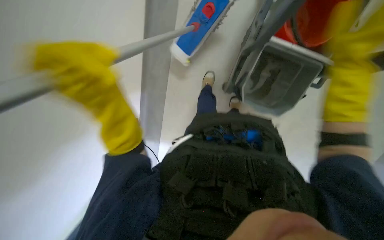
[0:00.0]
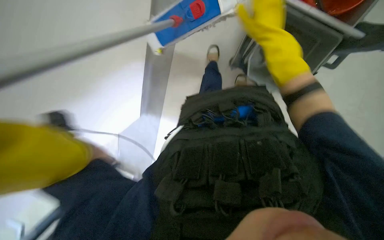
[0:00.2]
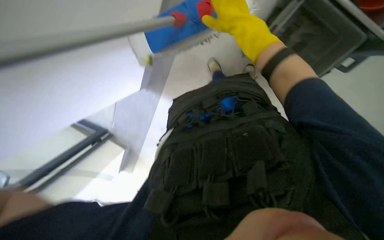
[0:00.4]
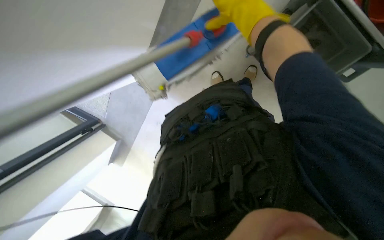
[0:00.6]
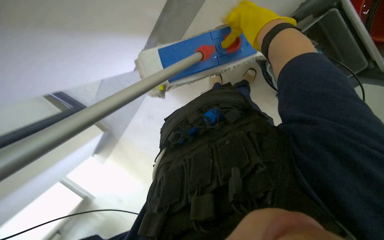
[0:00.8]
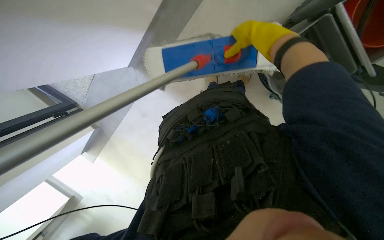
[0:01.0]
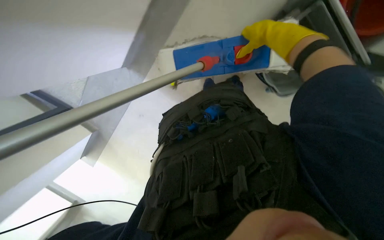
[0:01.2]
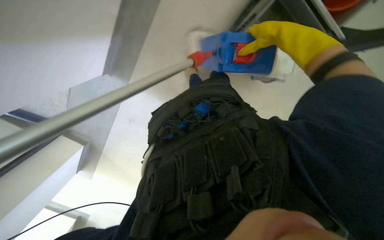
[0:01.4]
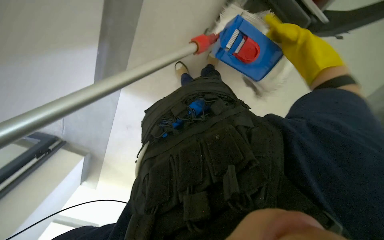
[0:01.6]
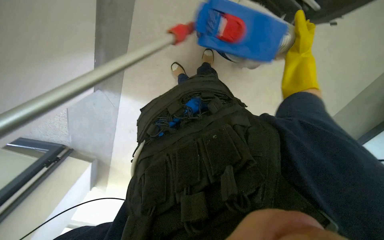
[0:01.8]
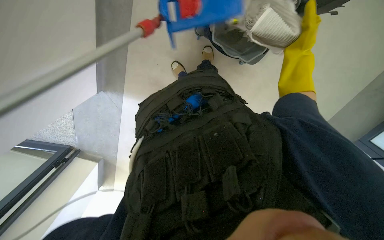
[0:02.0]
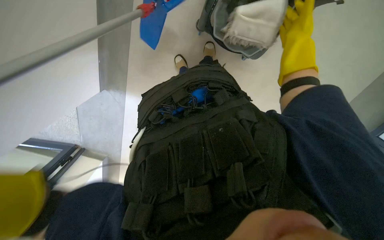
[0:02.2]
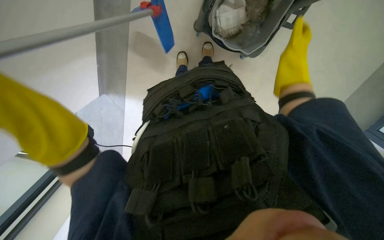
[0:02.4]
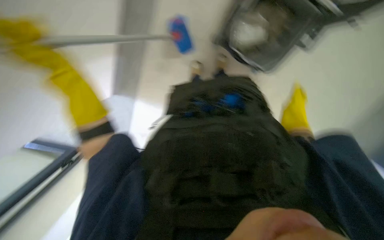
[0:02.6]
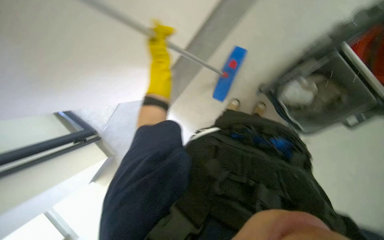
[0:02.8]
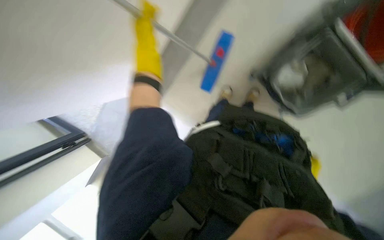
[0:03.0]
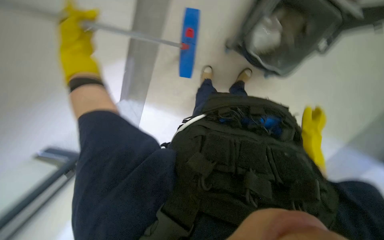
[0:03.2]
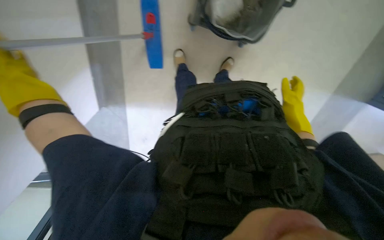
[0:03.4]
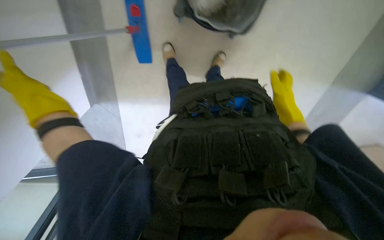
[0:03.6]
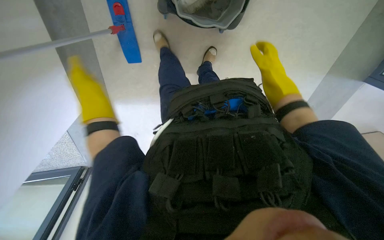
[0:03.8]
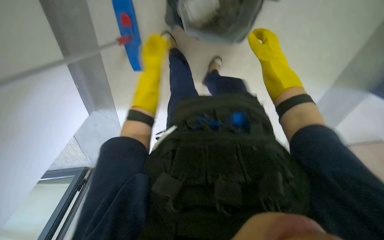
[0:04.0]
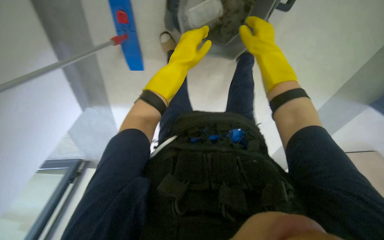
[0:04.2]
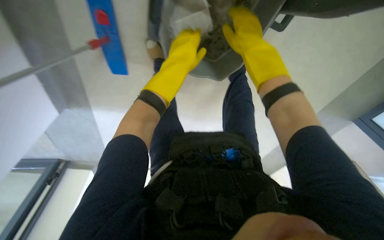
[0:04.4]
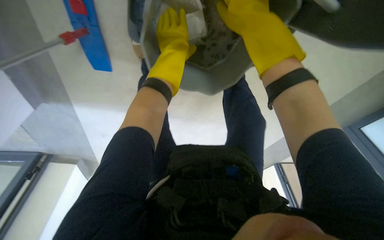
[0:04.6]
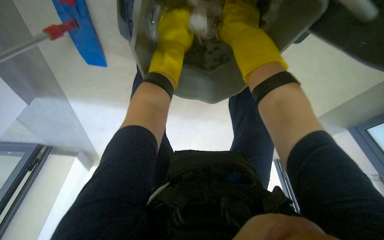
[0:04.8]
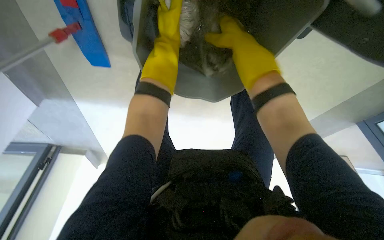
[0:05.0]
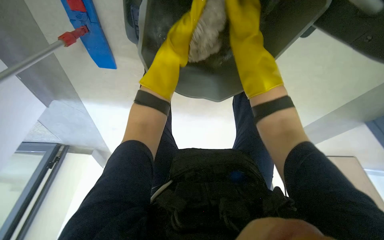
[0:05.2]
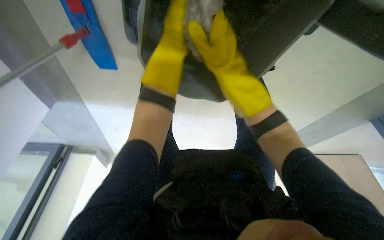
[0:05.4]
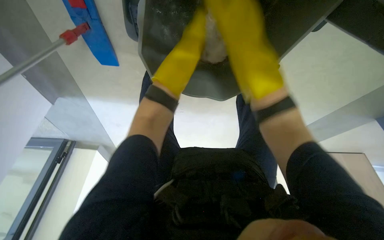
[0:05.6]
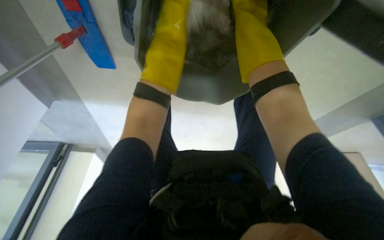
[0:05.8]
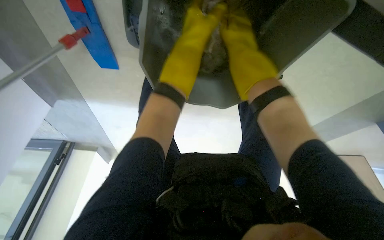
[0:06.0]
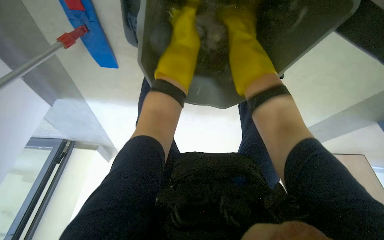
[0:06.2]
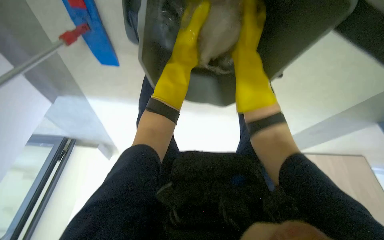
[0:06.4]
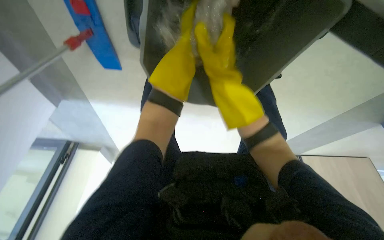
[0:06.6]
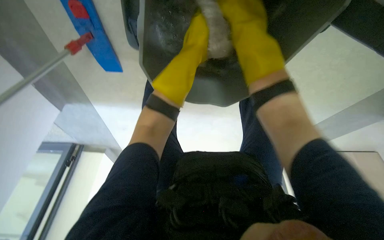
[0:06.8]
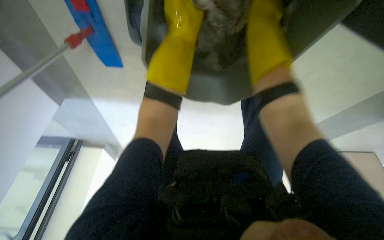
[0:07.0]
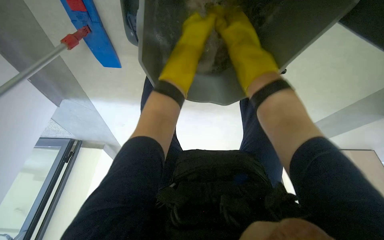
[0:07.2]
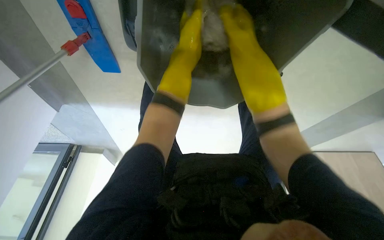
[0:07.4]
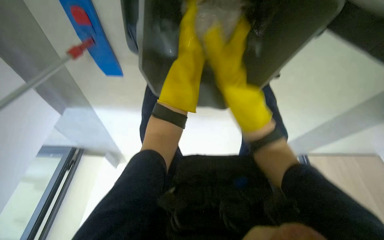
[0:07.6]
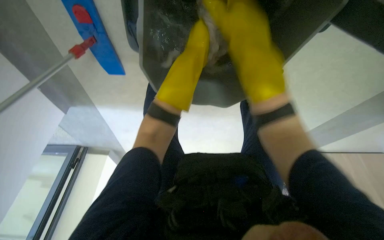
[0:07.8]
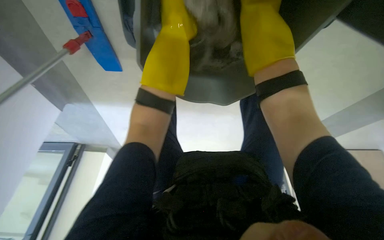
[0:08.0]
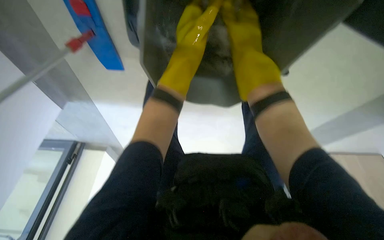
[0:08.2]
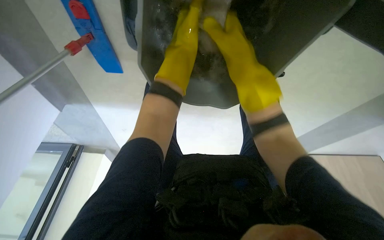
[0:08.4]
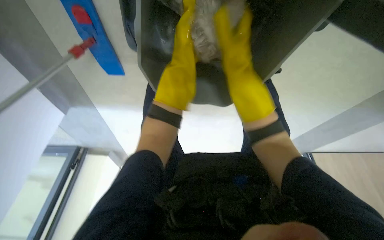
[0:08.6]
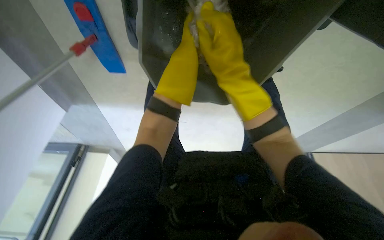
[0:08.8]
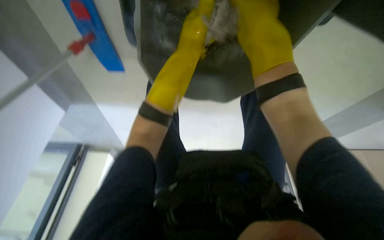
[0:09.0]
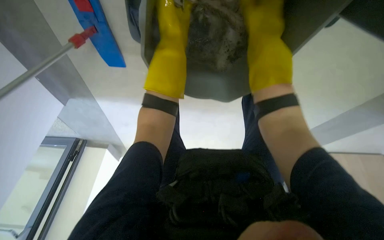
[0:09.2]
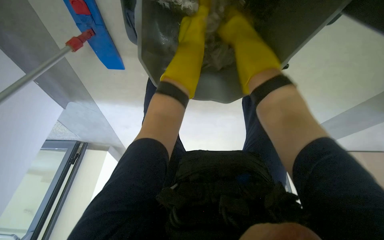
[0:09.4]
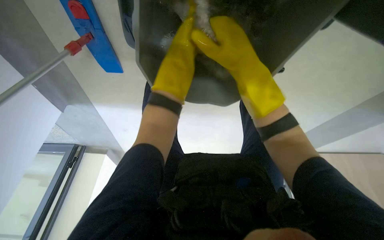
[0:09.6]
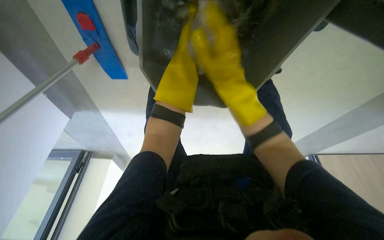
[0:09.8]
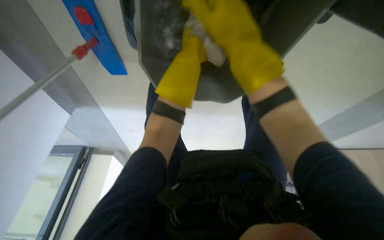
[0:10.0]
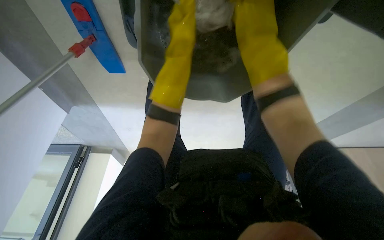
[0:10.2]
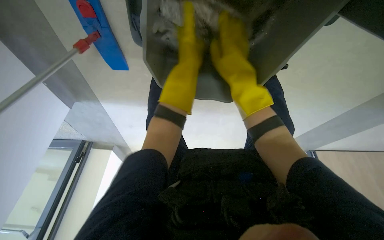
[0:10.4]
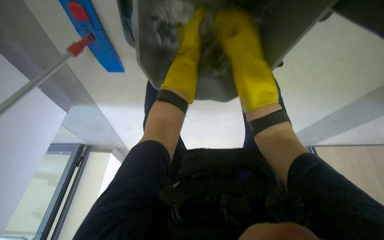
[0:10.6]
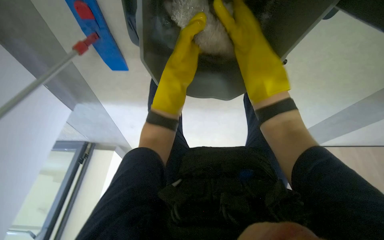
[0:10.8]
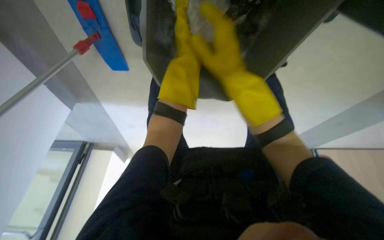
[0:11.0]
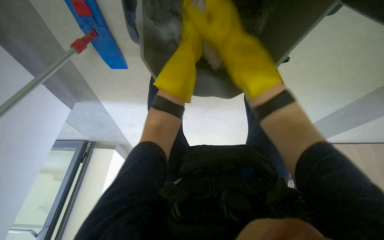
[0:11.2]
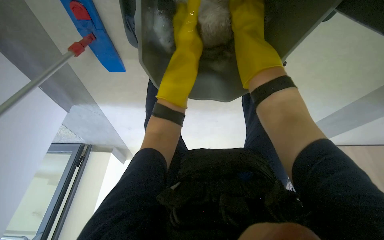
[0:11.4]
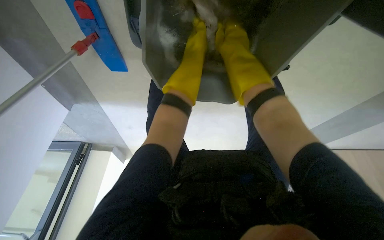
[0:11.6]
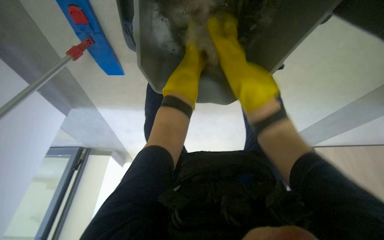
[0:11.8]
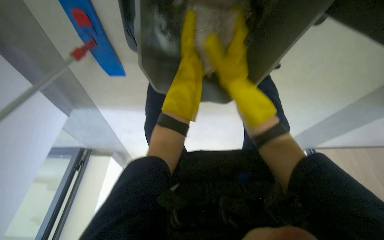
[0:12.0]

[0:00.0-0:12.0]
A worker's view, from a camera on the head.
Job: preparing cleaning supplies.
The whole recording: Preparing flat mop for use. The worker detaches, washes, wrings, and reattaches the mop head to the handle.
0.0 to 1.6 s: The right hand travels farther from the camera by roughly 10 cm, and moves some 15 cm to the left and comes back.
1.6 to 3.0 s: The scene rotates clockwise by some 40 degrees.
3.0 to 4.4 s: The wearer's head swings approximately 35 degrees to the right.
4.4 to 6.0 s: The left hand moves up the picture, approximately 10 cm.
7.6 to 9.0 s: The left hand goes up and down the picture, about 10 cm each way, reversing 2 times.
9.0 to 10.4 s: The right hand swings up and down the picture, roughly 10 cm each way, with 2 reversals.
10.4 to 12.0 s: The left hand moves some 15 cm farther from the camera and comes back.

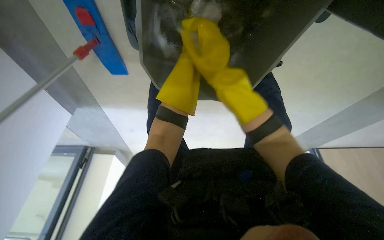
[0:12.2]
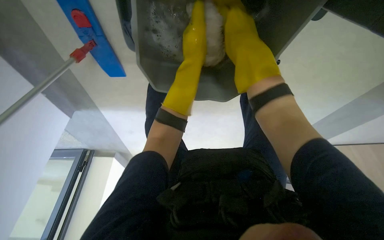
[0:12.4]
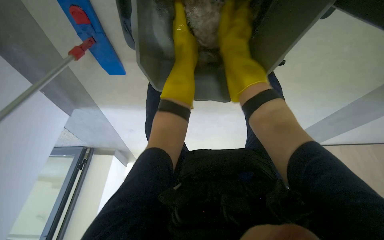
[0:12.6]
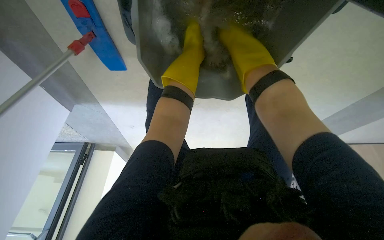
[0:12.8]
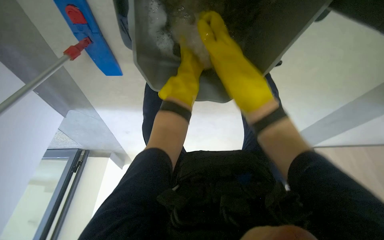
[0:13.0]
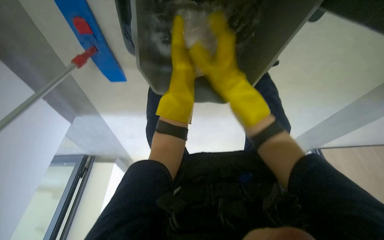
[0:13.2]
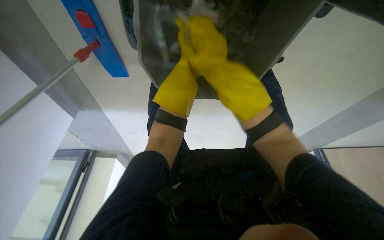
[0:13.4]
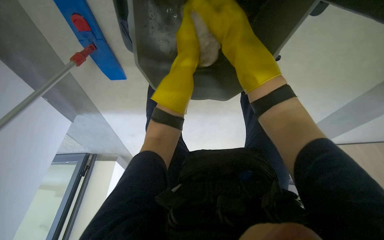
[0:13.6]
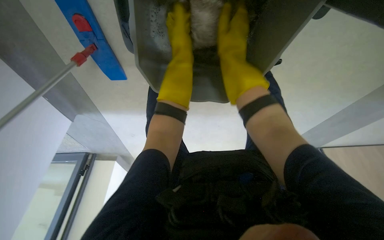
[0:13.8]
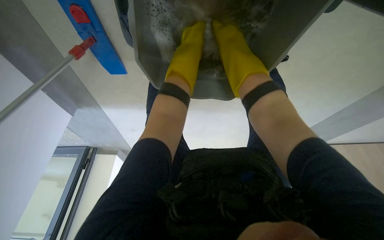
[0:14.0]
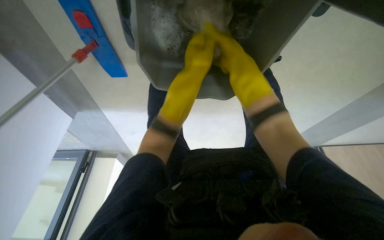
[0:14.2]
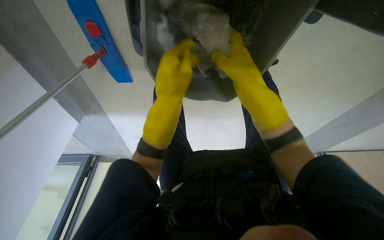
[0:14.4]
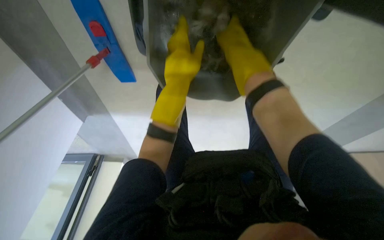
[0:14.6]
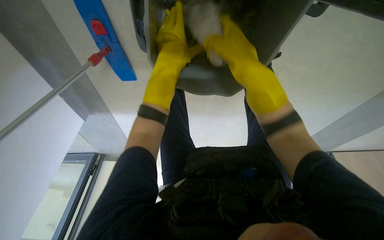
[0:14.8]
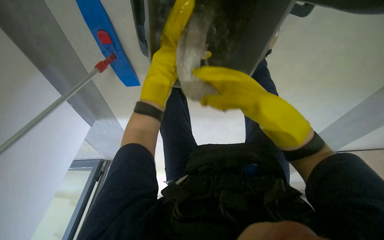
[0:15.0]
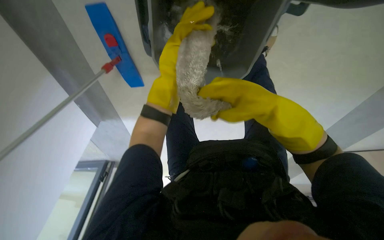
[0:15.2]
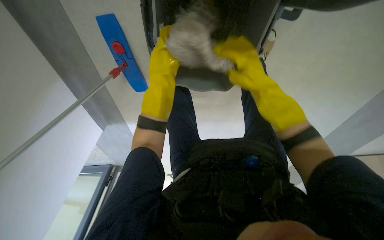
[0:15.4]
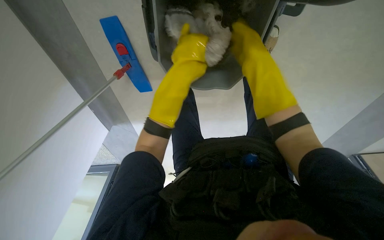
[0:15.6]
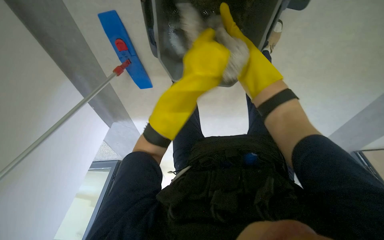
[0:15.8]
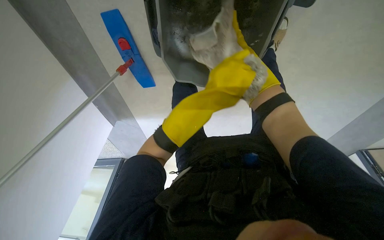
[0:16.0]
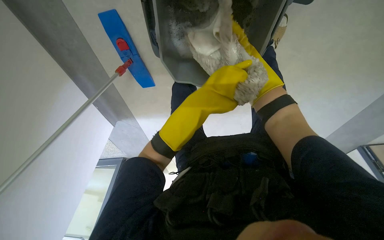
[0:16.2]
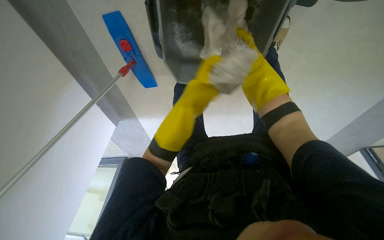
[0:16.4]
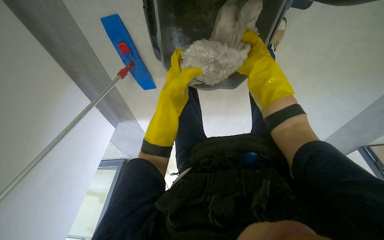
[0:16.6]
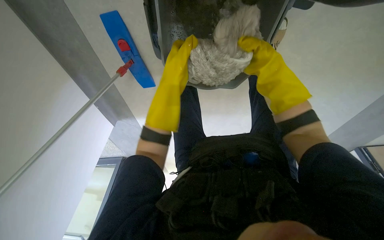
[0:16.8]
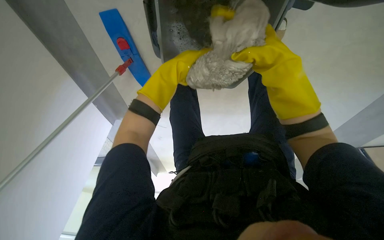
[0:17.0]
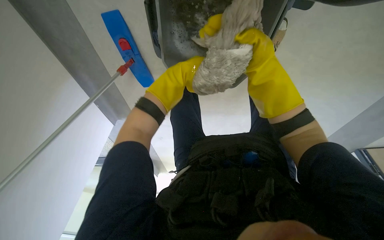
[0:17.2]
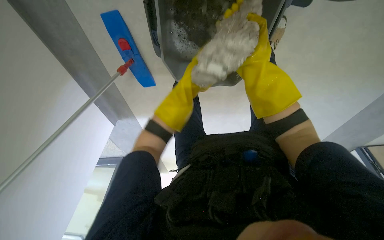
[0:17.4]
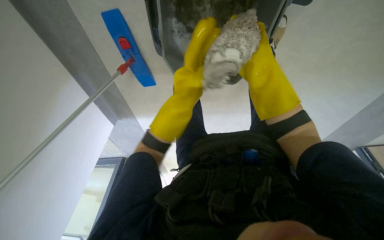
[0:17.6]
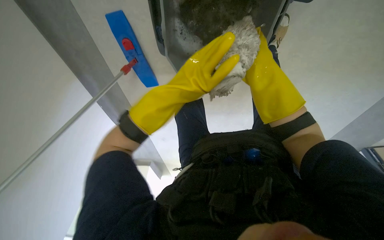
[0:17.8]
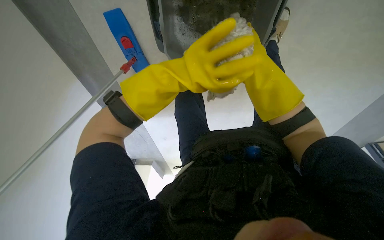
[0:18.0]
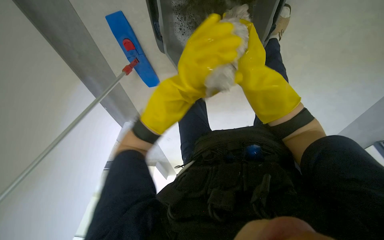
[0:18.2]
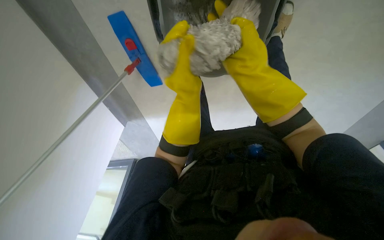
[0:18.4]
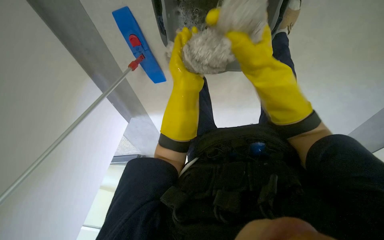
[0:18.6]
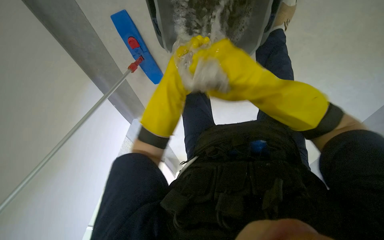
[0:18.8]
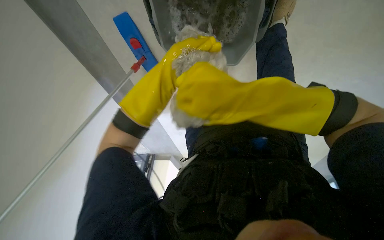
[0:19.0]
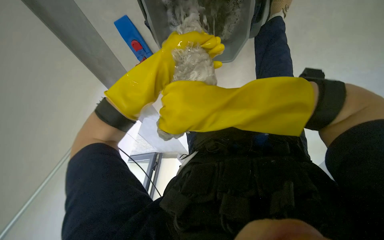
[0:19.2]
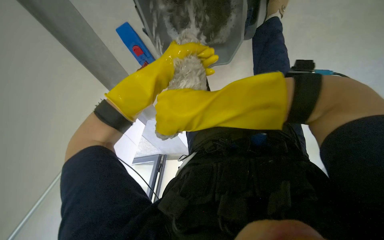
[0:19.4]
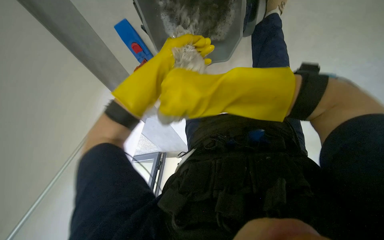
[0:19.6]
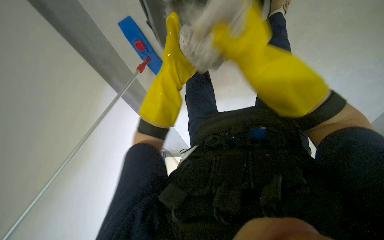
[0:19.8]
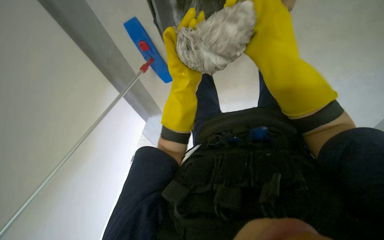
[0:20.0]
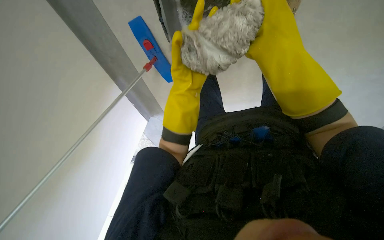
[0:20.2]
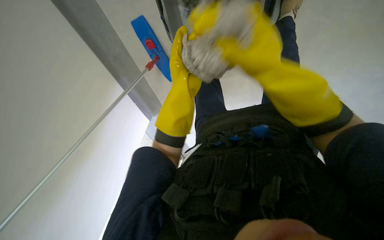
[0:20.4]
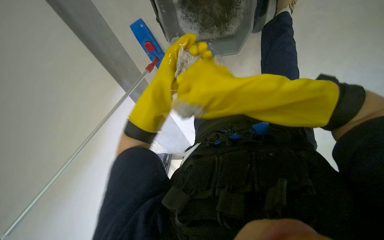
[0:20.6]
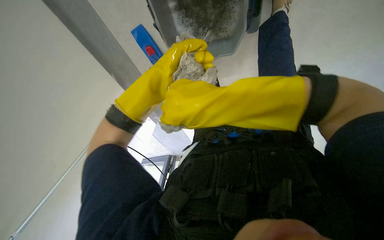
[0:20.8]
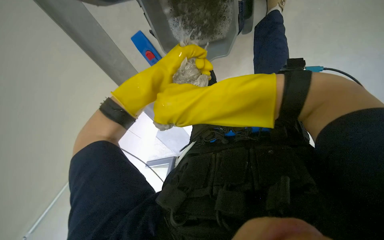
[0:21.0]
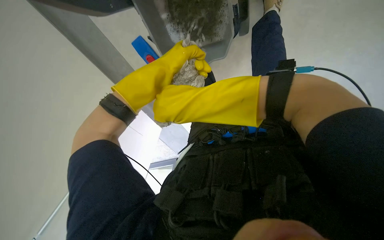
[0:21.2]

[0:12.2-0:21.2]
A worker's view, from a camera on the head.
Job: preparing cleaning supplies.
The whole recording: Preparing flat mop for use. The worker detaches, washes, wrings, and reattaches the mop head to the handle.
13.8 to 15.2 s: The right hand is displaced down the picture by some 20 cm; the left hand is displaced down the picture by roughly 10 cm.
15.2 to 16.6 s: The left hand heads down the picture, covering some 10 cm, and reaches some 15 cm nearer to the camera, then returns.
16.6 to 18.2 s: The left hand moves approximately 40 cm farther from the camera and comes back.
18.2 to 19.8 s: The right hand heads nearer to the camera, covering roughly 10 cm, and reaches about 15 cm down the picture, then returns.
19.8 to 21.2 s: The right hand shifts about 10 cm down the picture.
